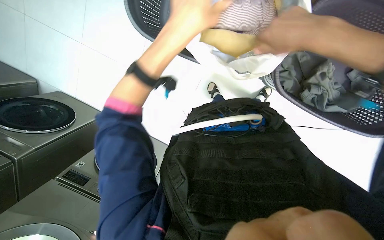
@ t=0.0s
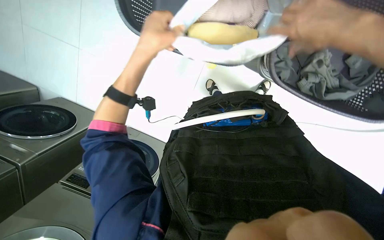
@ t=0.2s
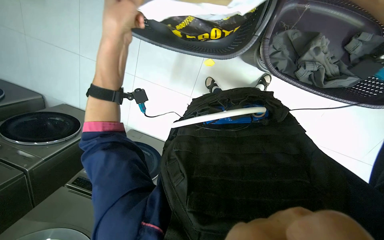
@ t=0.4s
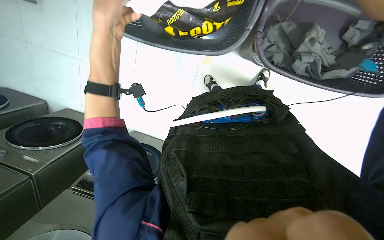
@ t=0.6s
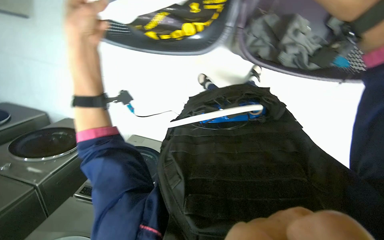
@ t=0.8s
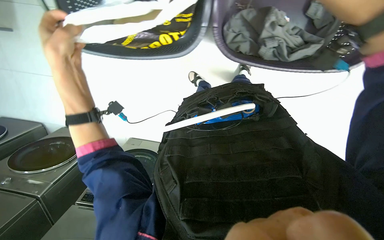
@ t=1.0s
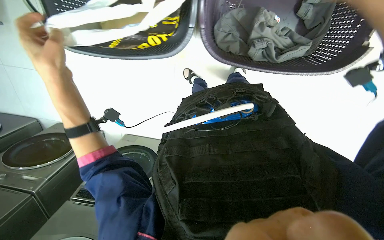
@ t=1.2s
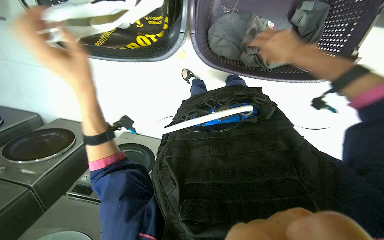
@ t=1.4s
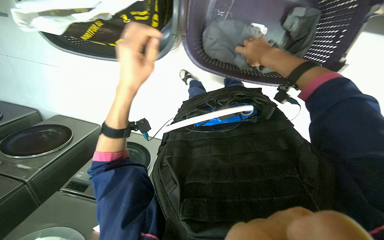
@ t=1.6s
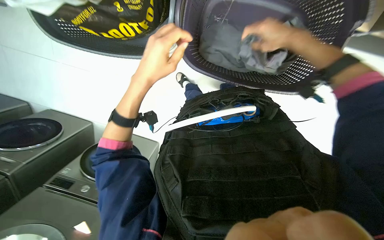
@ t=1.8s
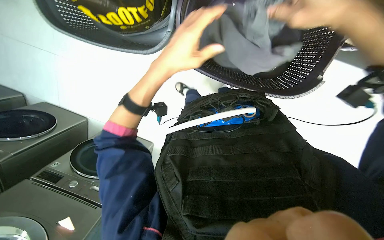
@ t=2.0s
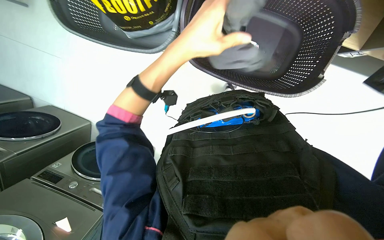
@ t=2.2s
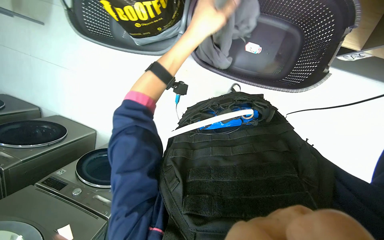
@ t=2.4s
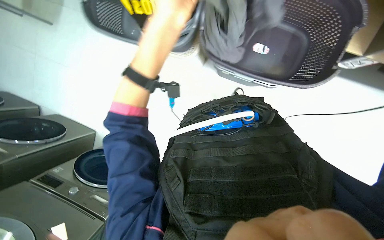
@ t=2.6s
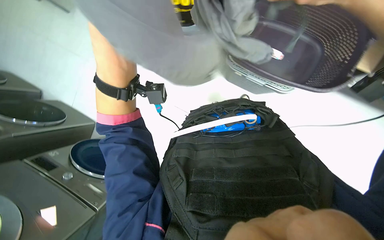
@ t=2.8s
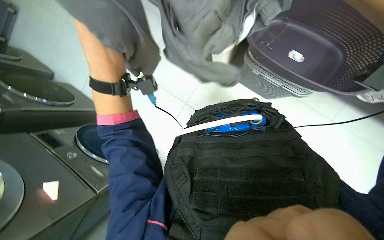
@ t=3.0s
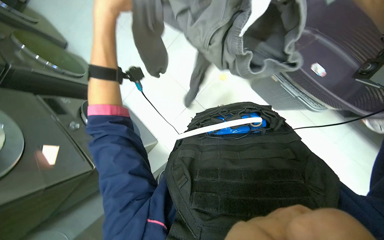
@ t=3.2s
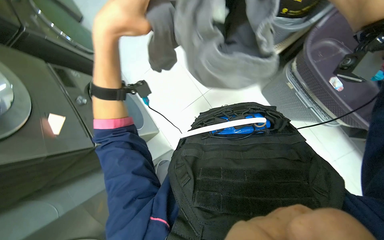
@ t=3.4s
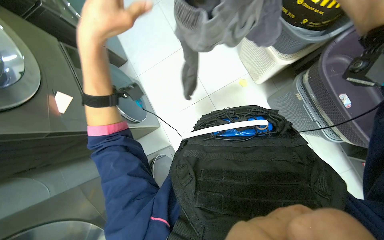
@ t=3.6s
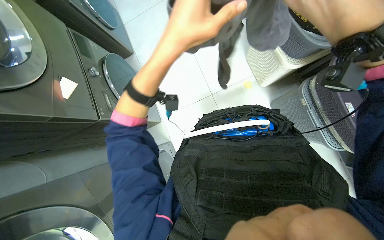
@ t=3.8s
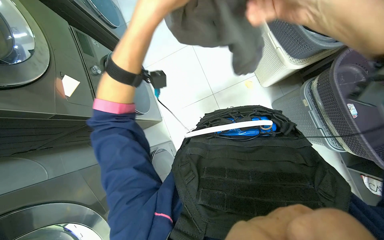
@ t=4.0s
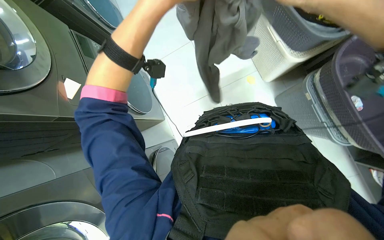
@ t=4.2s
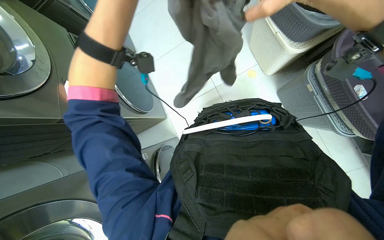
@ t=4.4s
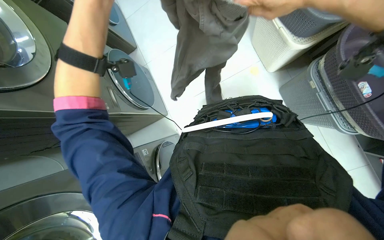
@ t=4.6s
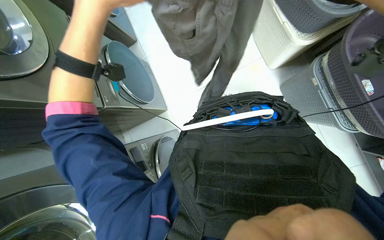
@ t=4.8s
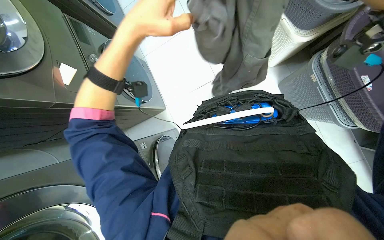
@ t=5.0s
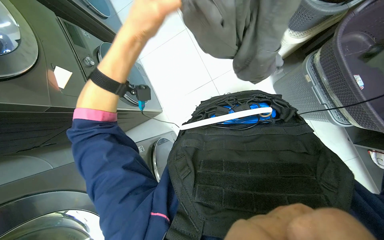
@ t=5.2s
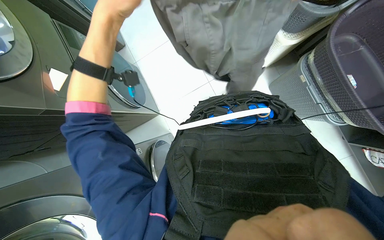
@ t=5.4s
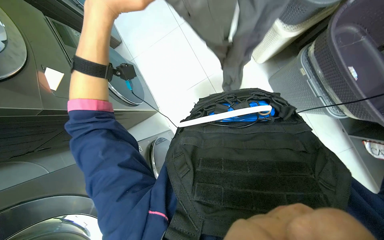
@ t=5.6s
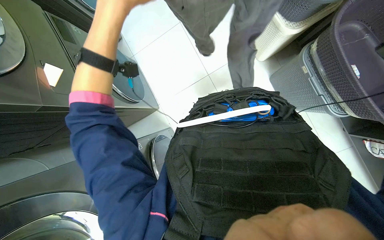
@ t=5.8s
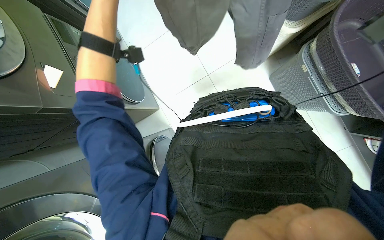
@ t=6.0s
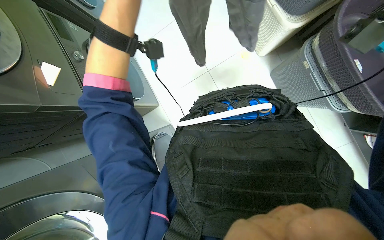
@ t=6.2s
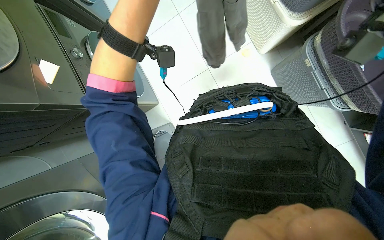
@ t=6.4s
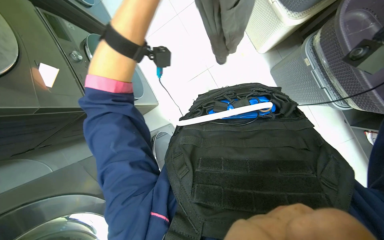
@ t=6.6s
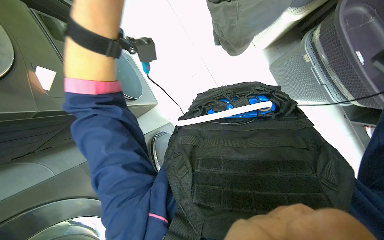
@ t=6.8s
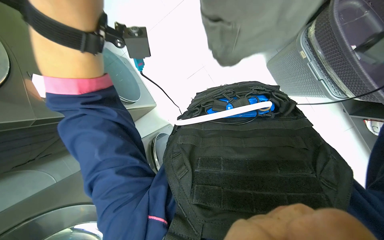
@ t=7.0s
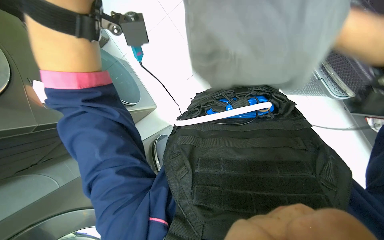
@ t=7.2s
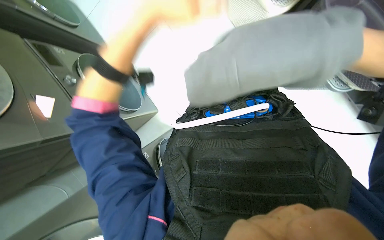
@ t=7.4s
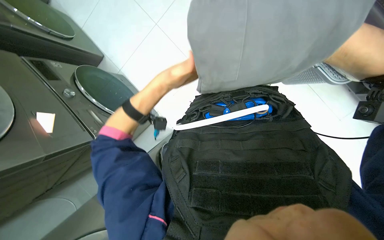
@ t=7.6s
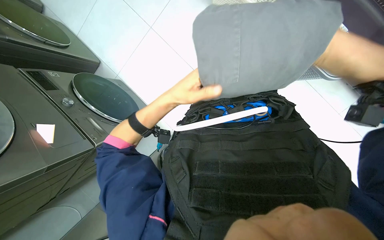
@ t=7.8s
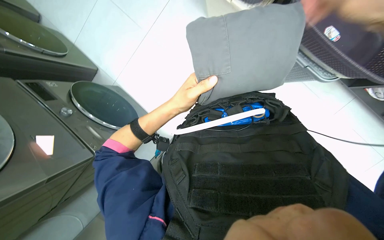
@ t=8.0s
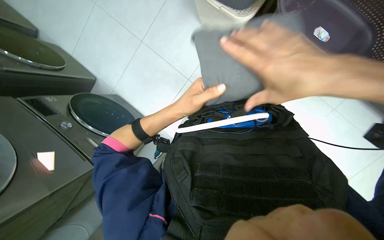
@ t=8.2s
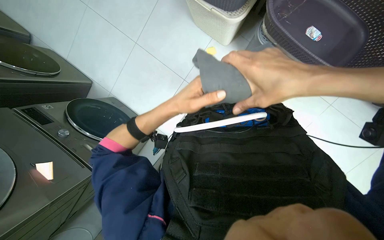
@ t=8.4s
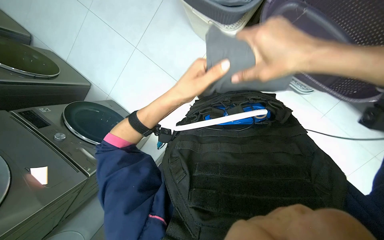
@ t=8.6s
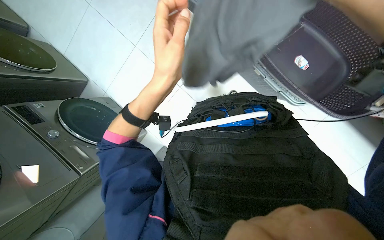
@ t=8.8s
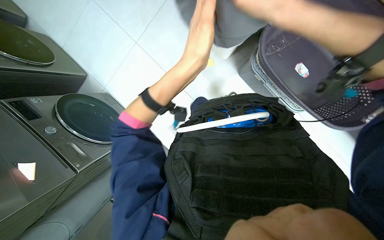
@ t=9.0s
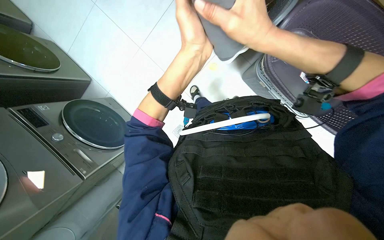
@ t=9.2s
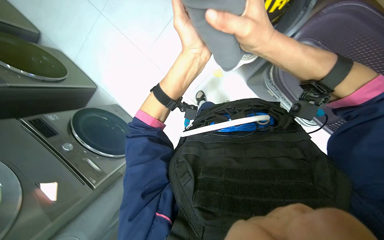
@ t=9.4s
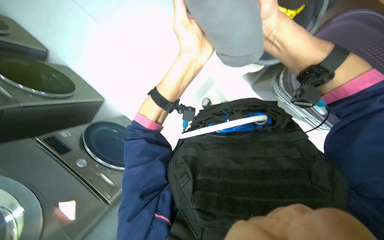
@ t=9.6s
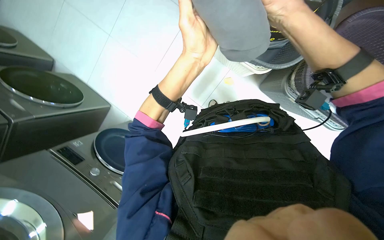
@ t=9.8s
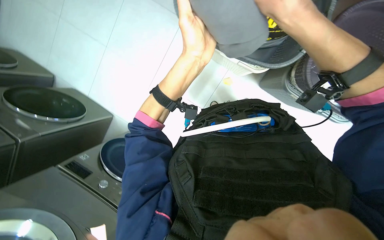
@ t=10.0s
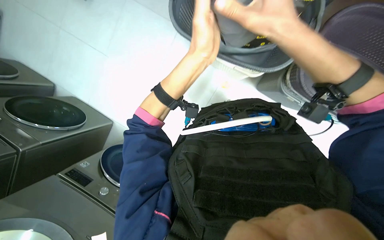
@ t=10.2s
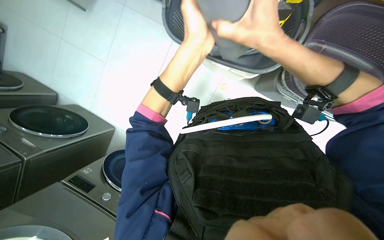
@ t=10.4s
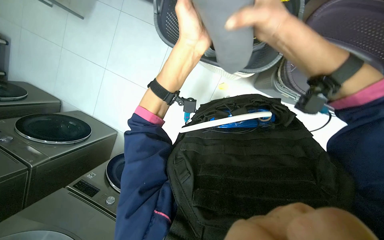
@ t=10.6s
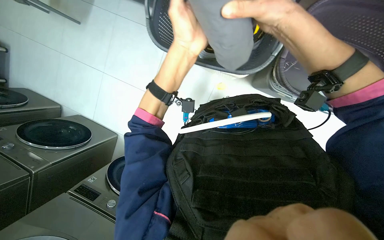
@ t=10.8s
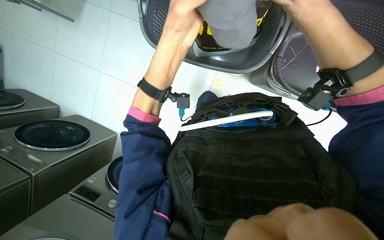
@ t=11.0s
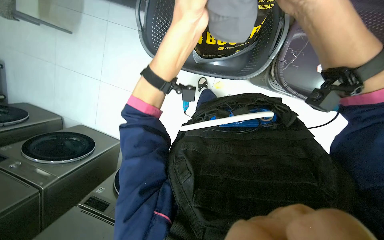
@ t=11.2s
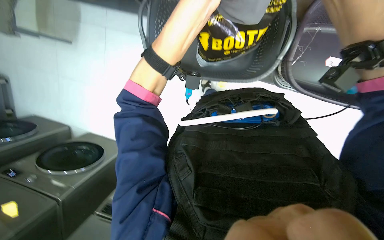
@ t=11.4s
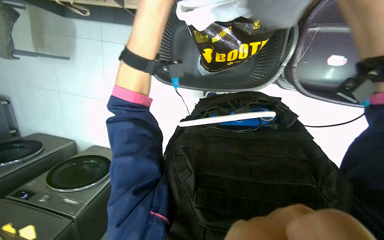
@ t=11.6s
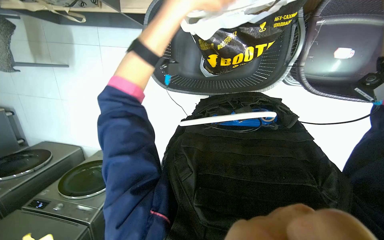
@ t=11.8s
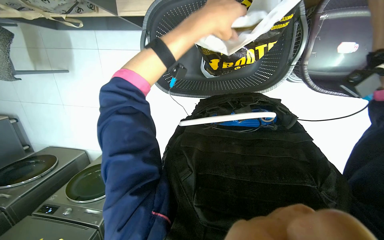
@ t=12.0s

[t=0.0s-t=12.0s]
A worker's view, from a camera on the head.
Job: managing laundry.
The whole recording: Folding and sorting laundry items. The worker folds various laundry items and places them into baskets or bags.
t=1.6s to t=3.0s: The left hand travels to the right and back again, about 15 cm each way.
t=7.6s to t=9.0s: The left hand moves nearer to the camera and to the right, some 25 cm.
t=9.0s to t=10.4s: The view tilts approximately 15 degrees upward.
t=10.4s to t=12.0s: The scene turns some 30 degrees counterclockwise in the picture. The left hand moves up the picture, some 10 cm.

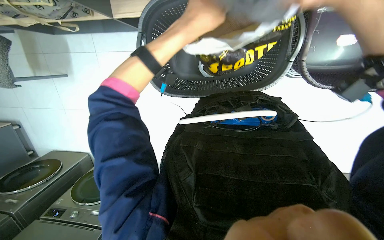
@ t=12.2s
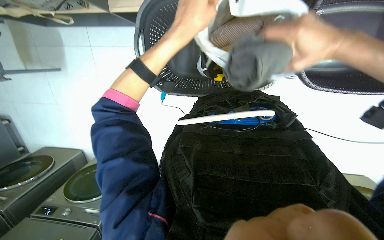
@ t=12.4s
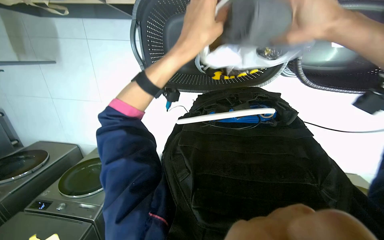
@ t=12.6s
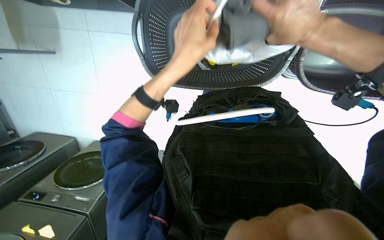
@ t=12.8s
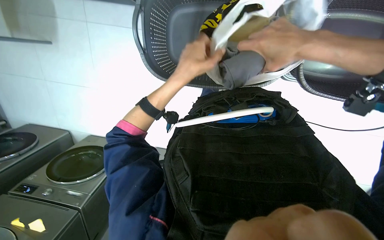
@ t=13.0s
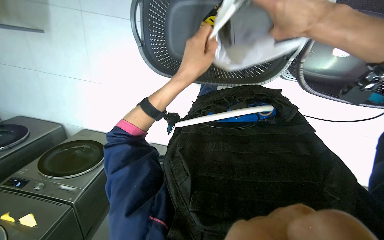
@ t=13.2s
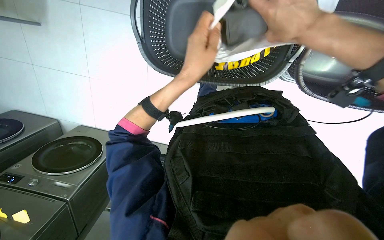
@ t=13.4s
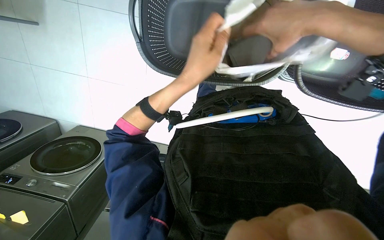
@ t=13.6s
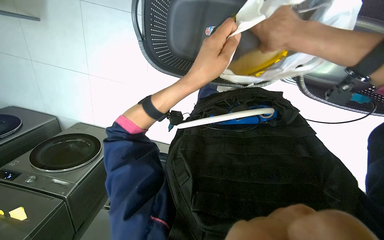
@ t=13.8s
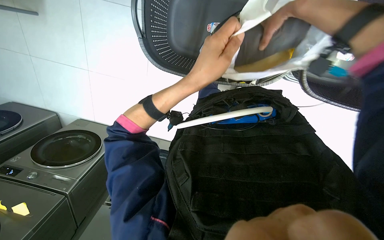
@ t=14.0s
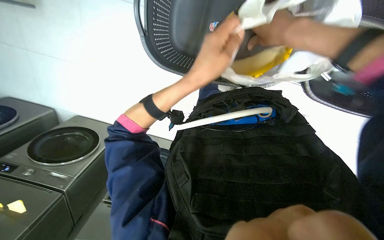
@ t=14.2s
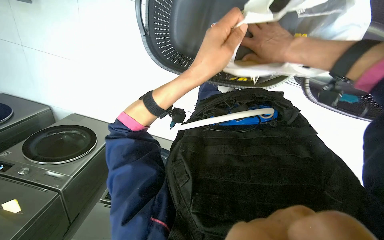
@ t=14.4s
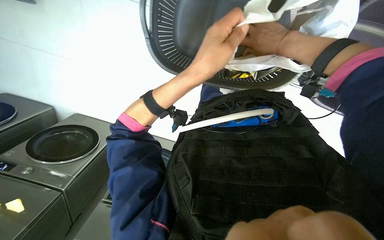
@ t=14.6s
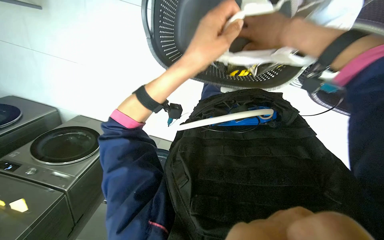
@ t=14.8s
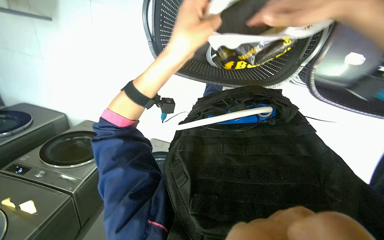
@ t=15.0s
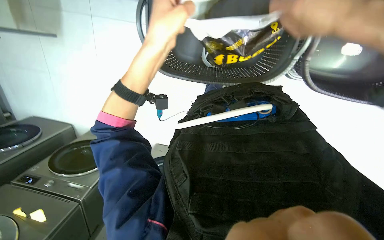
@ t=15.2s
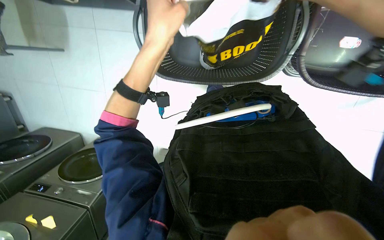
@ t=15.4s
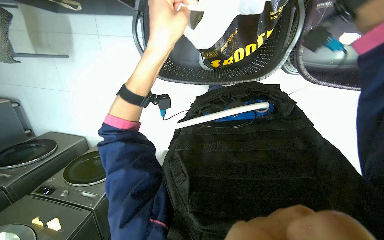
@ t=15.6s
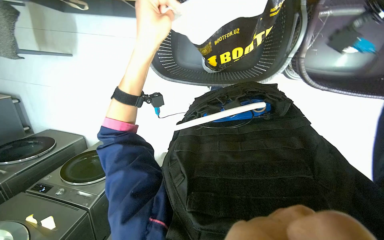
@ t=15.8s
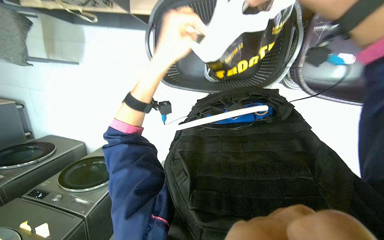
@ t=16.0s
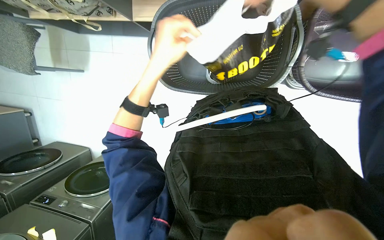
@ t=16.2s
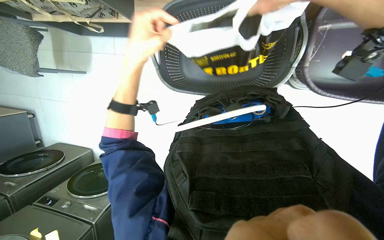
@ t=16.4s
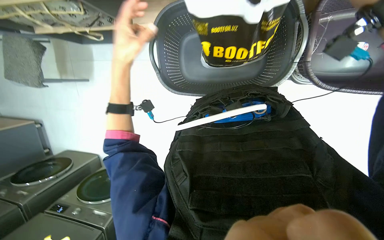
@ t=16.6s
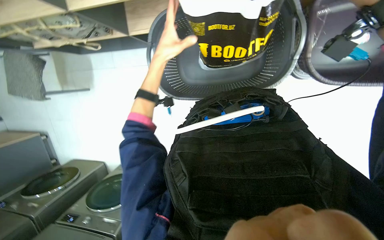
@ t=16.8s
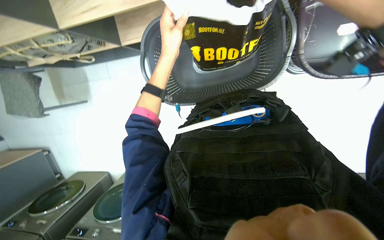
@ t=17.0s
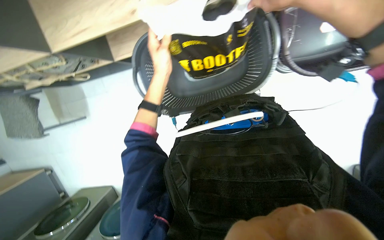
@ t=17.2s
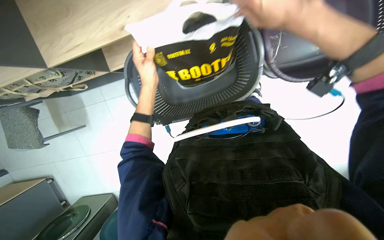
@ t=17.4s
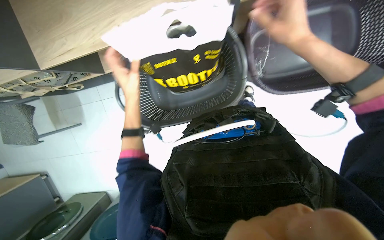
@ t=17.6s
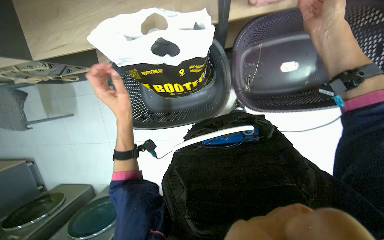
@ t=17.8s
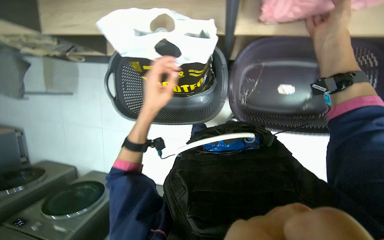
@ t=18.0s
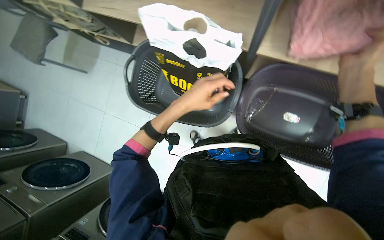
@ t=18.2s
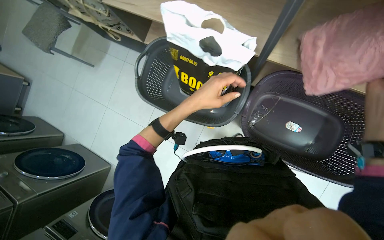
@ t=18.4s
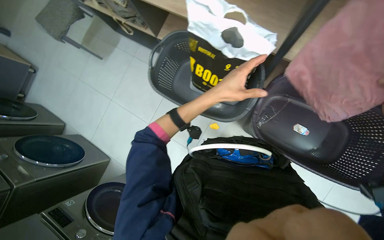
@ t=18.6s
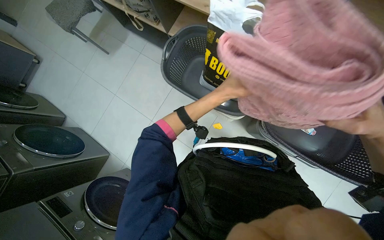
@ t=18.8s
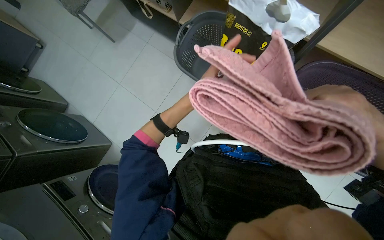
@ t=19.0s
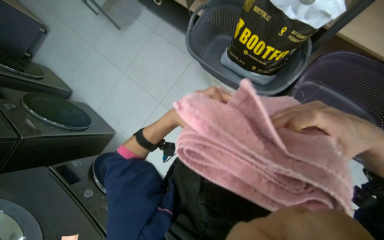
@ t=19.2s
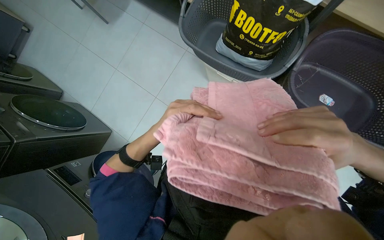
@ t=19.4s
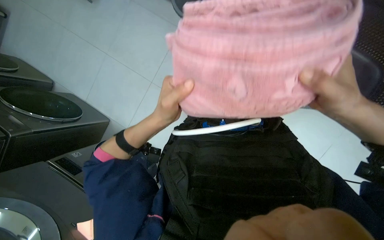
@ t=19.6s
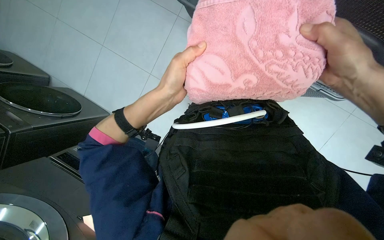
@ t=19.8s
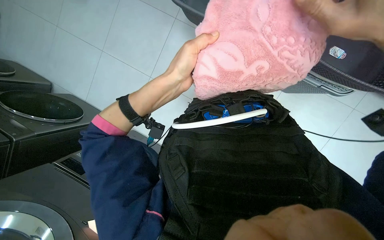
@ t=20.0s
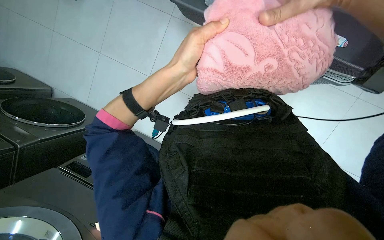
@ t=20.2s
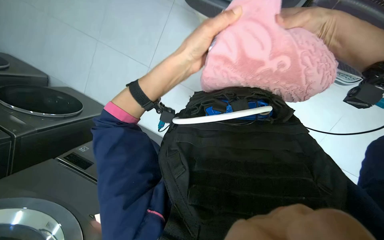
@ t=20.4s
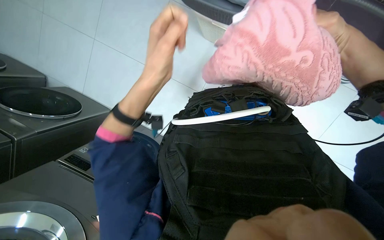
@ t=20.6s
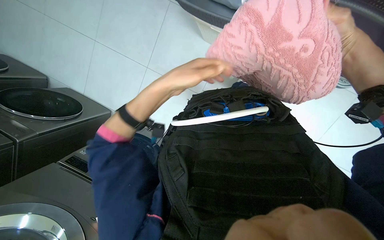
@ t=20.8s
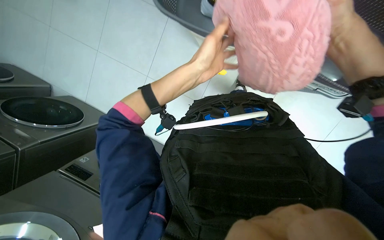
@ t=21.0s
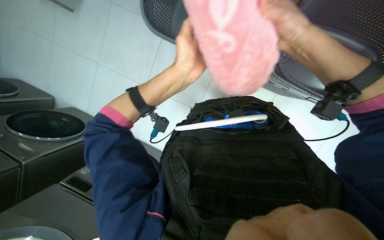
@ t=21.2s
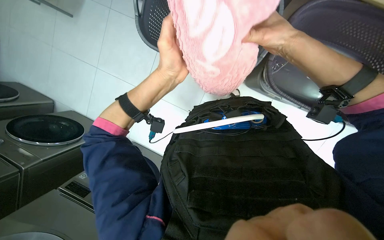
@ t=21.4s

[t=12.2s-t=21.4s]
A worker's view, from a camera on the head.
Job: managing laundry.
The whole recording: Folding and sorting laundry items. The worker folds various laundry items and places them into baskets or bags.
t=12.2s to t=13.8s: The left hand travels down the picture by some 10 cm.
t=16.8s to t=18.4s: Everything in view rotates approximately 25 degrees clockwise.
t=18.4s to t=19.8s: The left hand moves to the left, some 30 cm, and travels farther from the camera and back again, some 25 cm each way.
